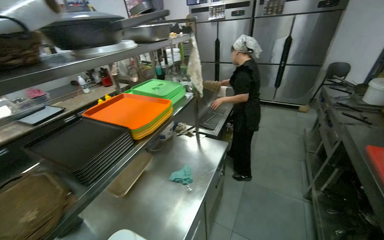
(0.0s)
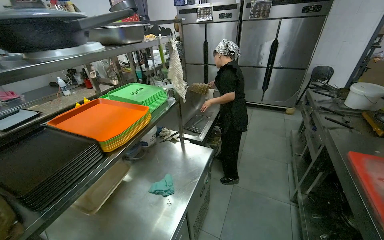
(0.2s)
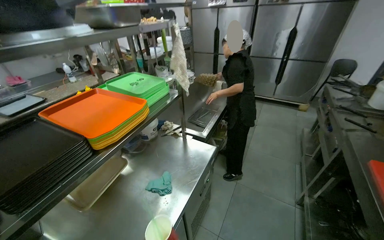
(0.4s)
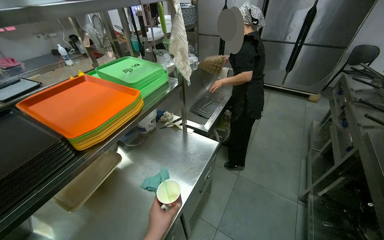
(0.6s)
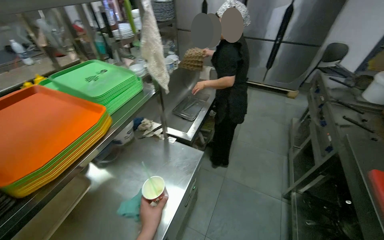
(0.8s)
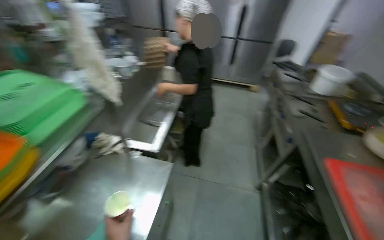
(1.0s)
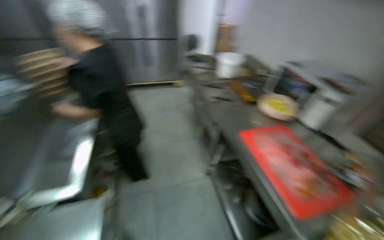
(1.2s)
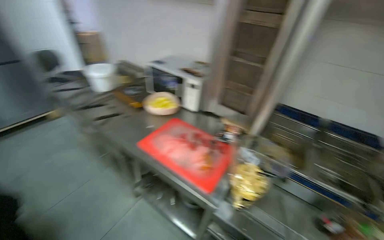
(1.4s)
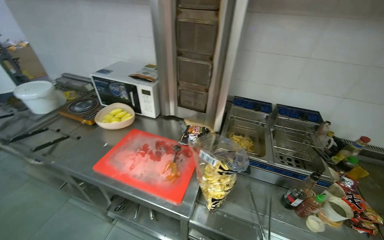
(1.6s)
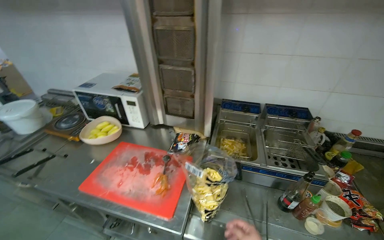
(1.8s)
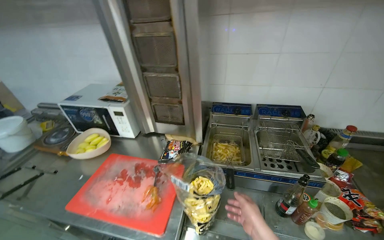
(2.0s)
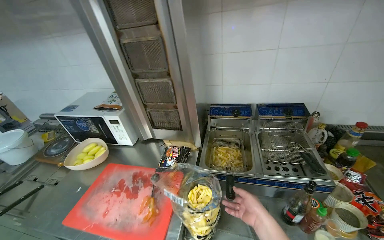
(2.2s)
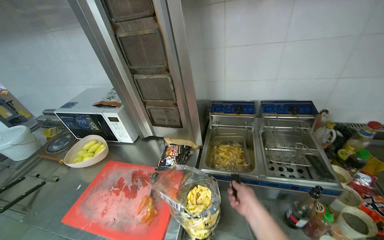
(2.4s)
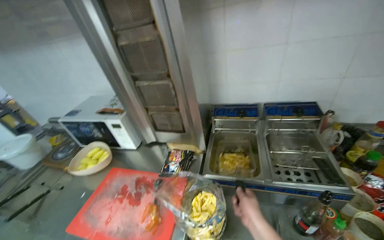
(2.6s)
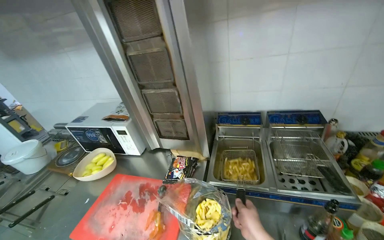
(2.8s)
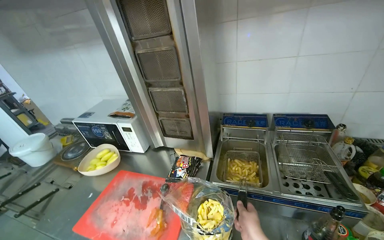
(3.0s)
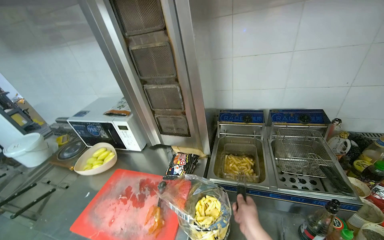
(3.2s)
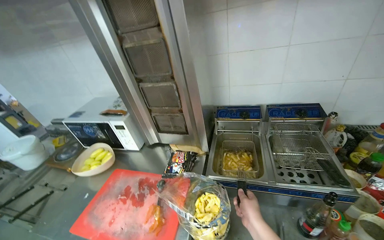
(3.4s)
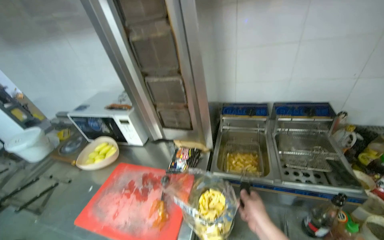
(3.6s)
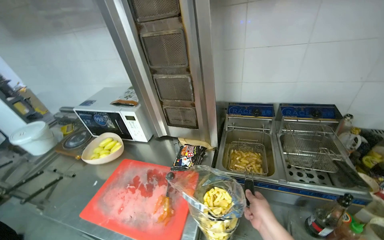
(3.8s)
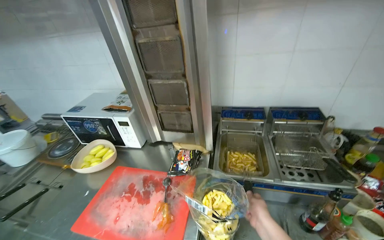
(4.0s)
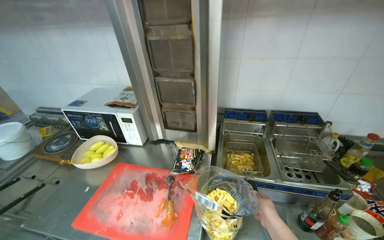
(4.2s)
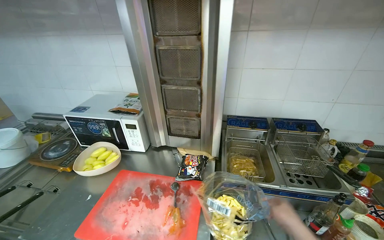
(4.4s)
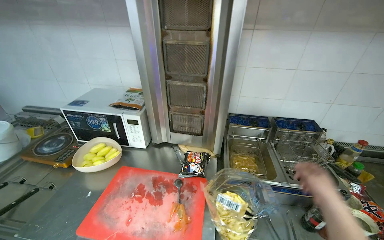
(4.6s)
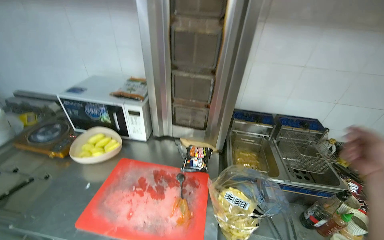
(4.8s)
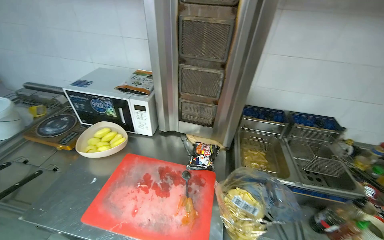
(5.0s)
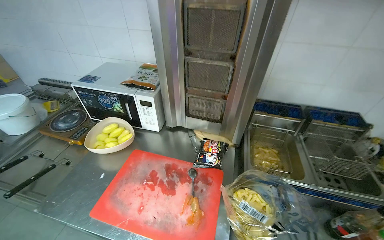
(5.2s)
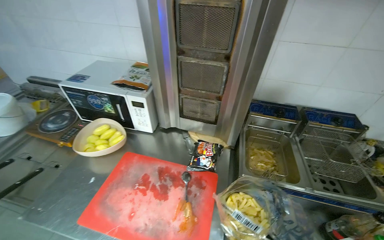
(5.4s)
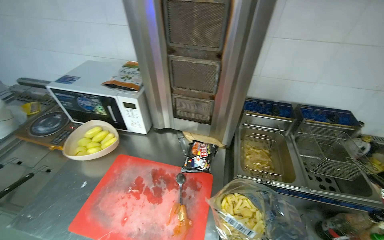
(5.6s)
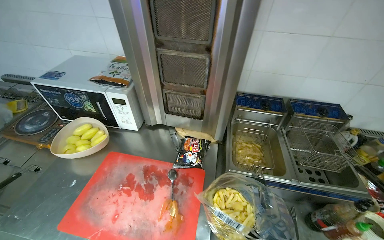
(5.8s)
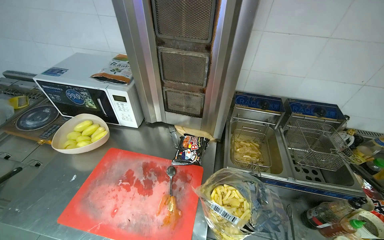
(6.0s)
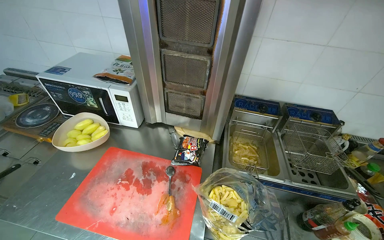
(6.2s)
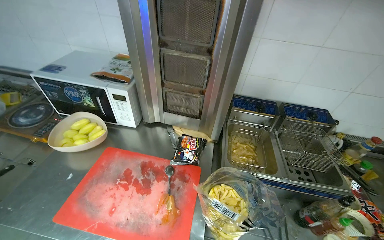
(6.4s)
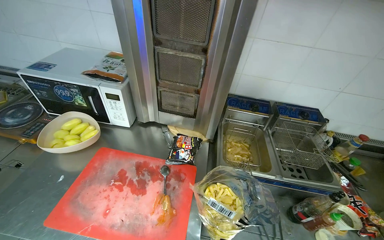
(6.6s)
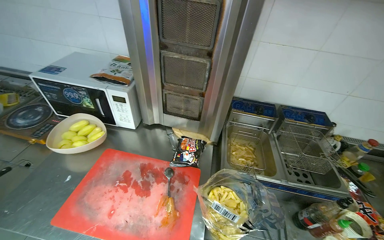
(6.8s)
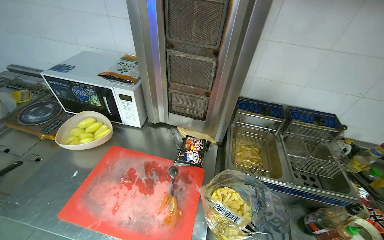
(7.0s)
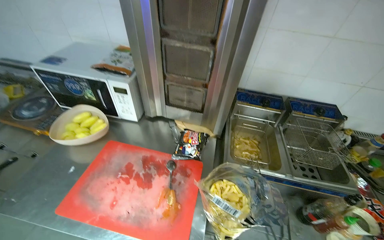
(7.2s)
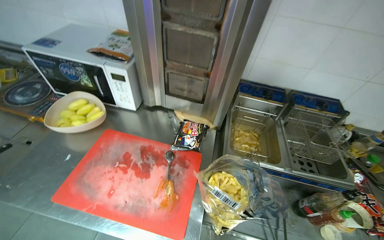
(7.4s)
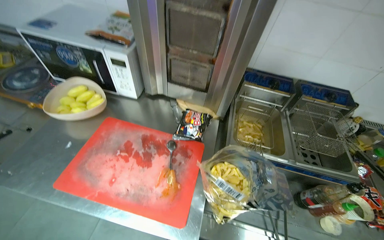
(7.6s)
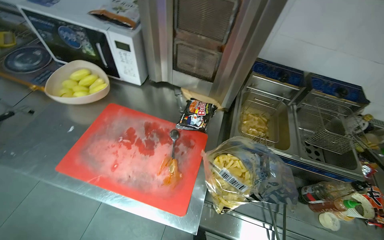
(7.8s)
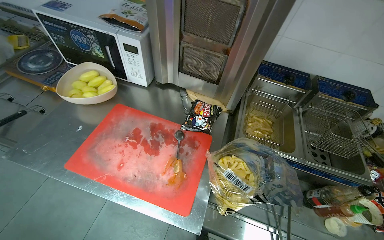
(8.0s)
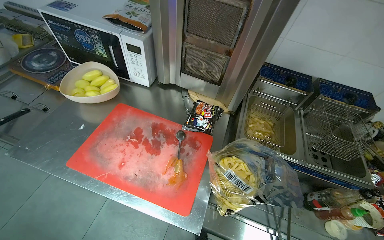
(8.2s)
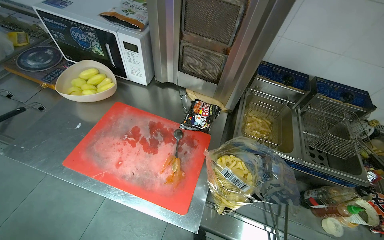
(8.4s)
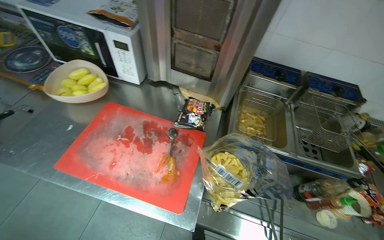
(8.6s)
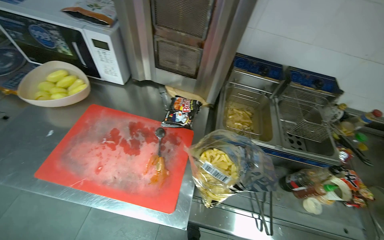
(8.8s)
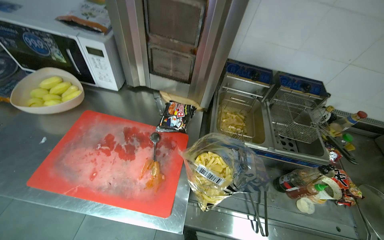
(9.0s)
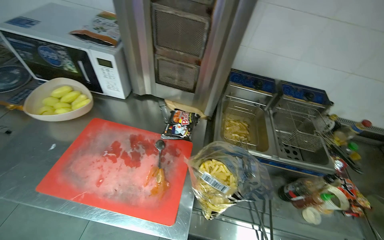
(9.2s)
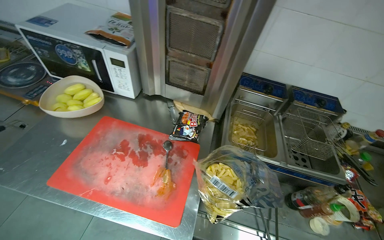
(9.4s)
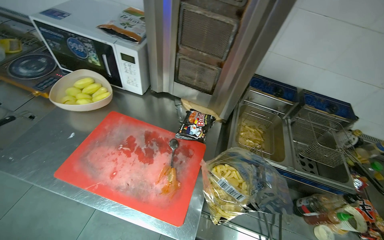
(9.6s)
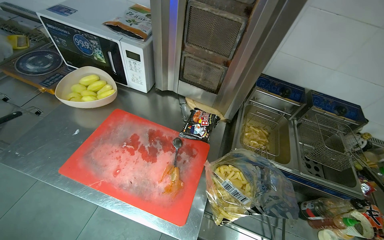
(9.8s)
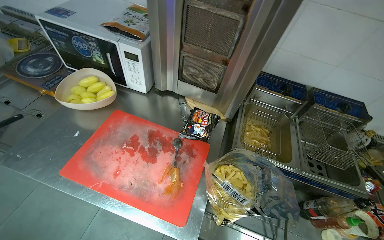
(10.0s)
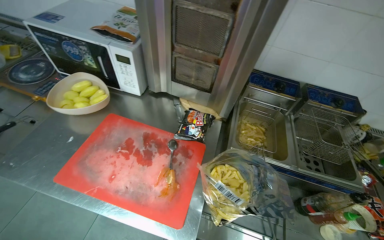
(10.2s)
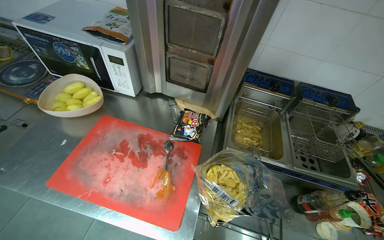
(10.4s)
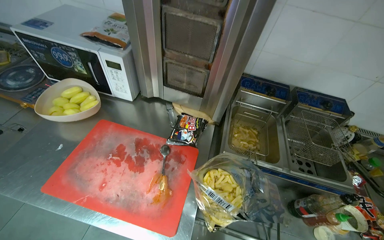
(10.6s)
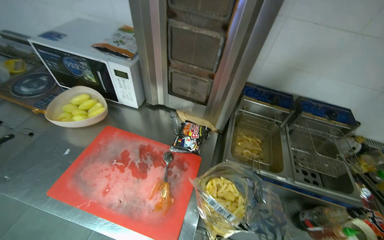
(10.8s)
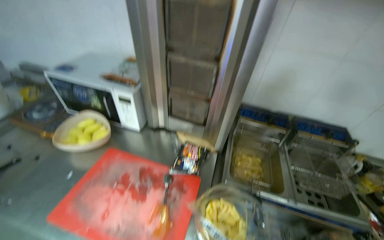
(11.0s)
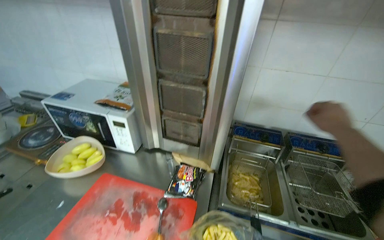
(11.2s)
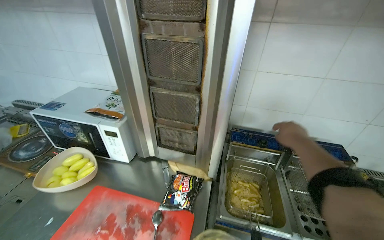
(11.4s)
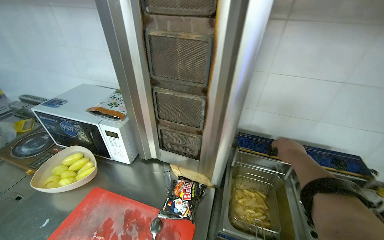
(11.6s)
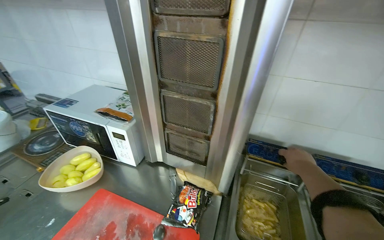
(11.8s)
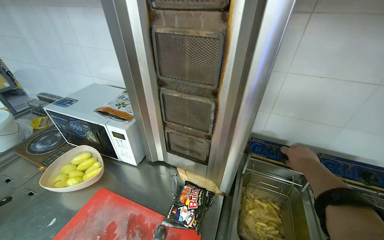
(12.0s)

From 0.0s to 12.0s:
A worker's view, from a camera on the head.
Job: cooking food.
The whole recording: Frying french fries. The worker fries french fries in the deep fryer, shaking the basket and turning off the machine.
From 0.0s to 1.6s: The head travels approximately 60 cm. The wearer's head swings roughly 100 degrees to the right. The camera pitches downward, by roughly 15 degrees.
From 10.4s to 12.0s: The view tilts about 15 degrees upward.

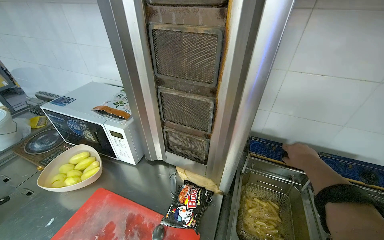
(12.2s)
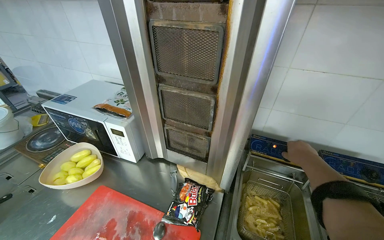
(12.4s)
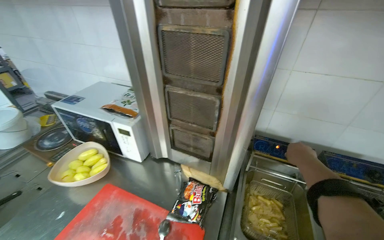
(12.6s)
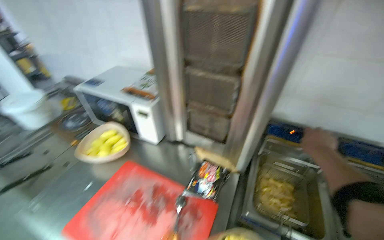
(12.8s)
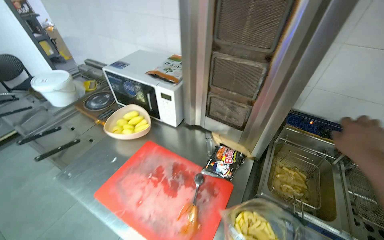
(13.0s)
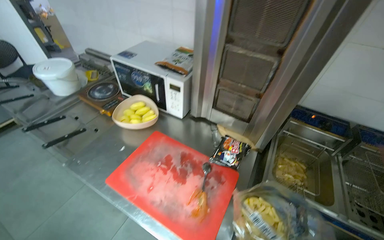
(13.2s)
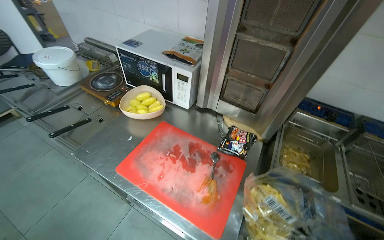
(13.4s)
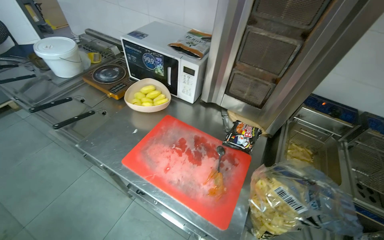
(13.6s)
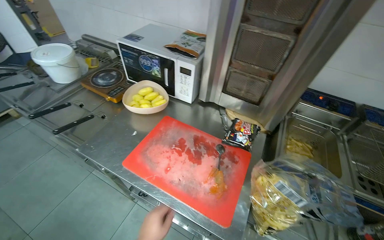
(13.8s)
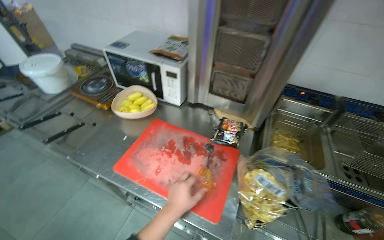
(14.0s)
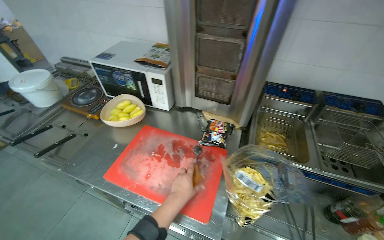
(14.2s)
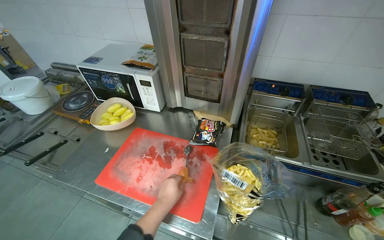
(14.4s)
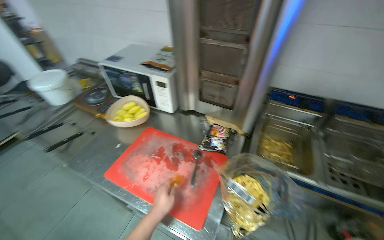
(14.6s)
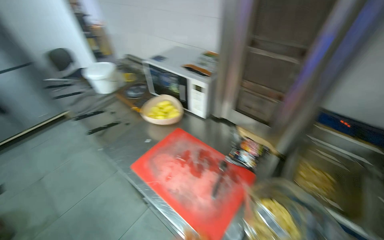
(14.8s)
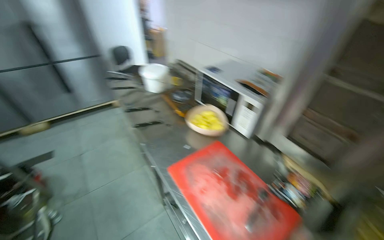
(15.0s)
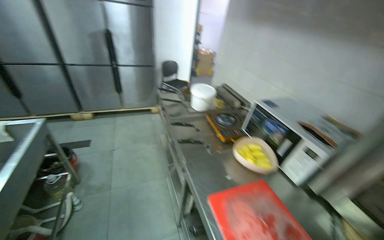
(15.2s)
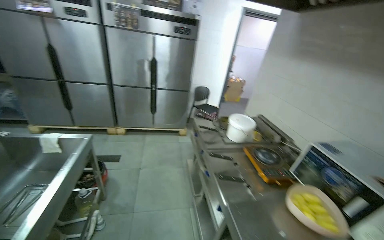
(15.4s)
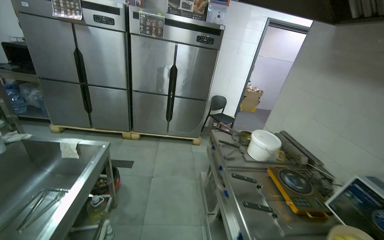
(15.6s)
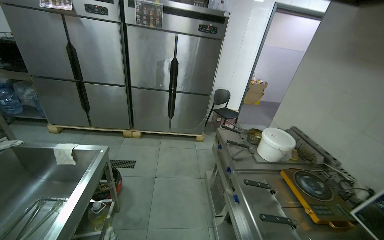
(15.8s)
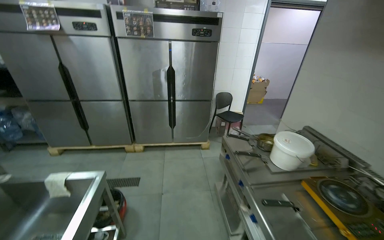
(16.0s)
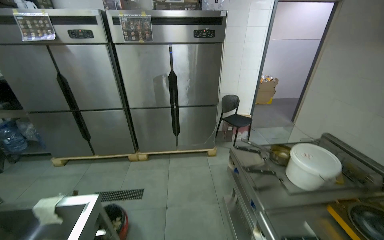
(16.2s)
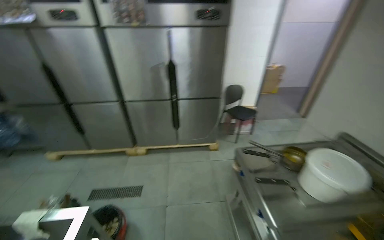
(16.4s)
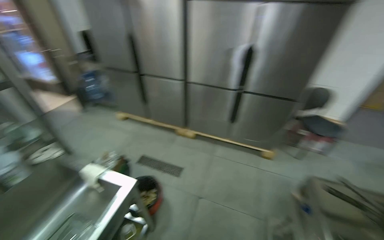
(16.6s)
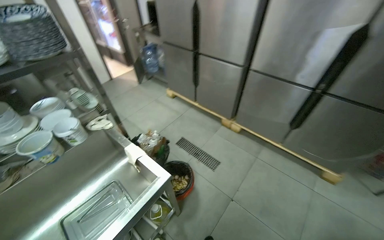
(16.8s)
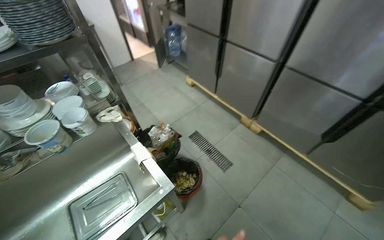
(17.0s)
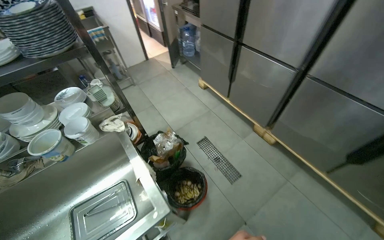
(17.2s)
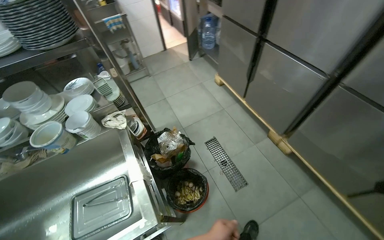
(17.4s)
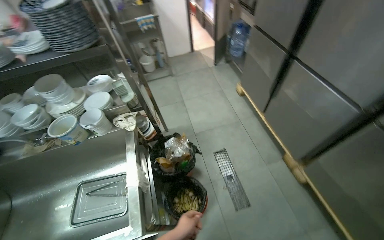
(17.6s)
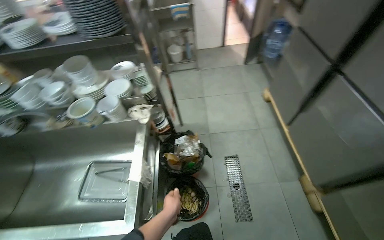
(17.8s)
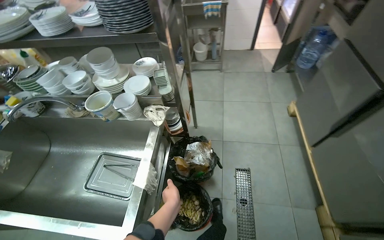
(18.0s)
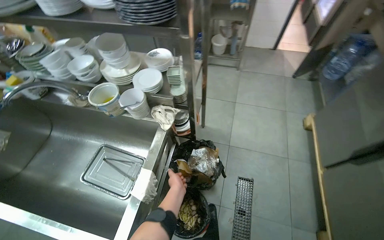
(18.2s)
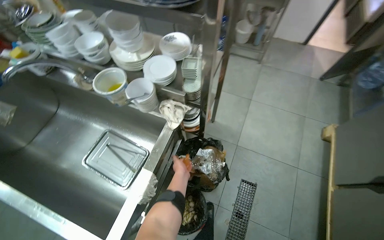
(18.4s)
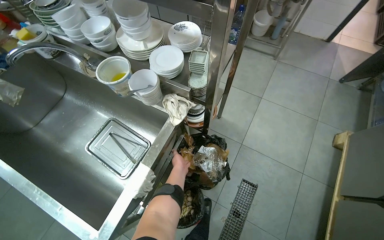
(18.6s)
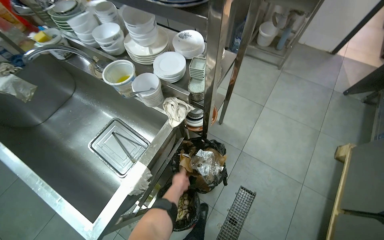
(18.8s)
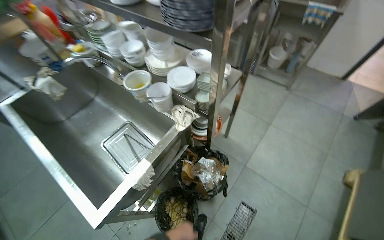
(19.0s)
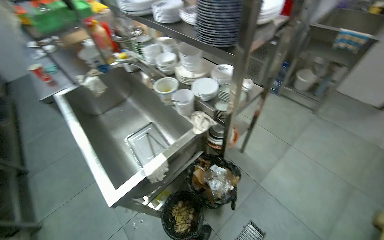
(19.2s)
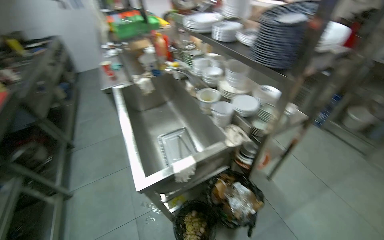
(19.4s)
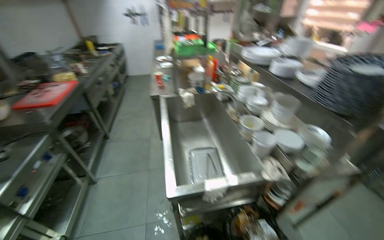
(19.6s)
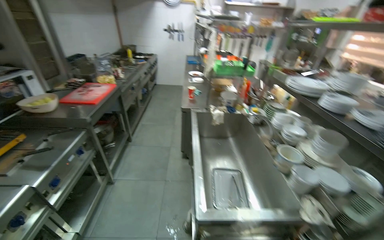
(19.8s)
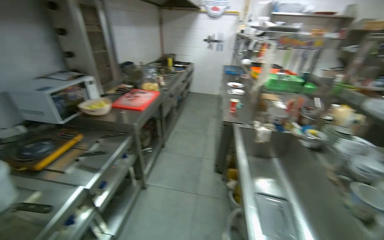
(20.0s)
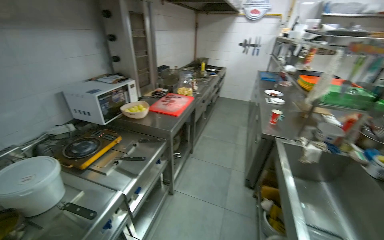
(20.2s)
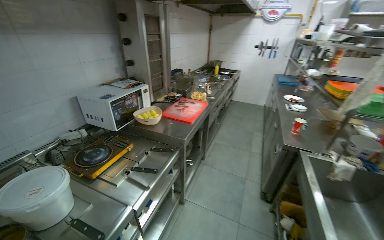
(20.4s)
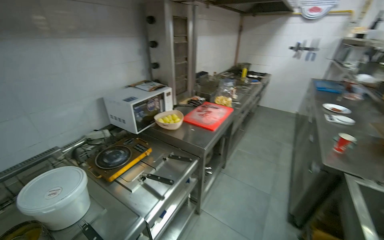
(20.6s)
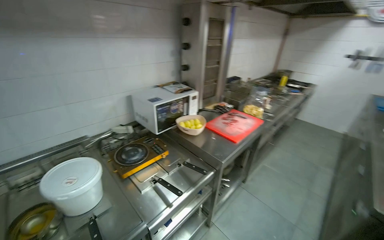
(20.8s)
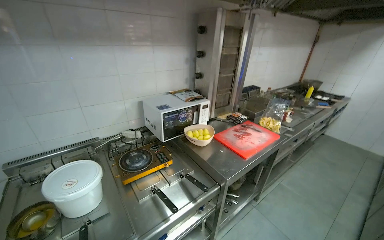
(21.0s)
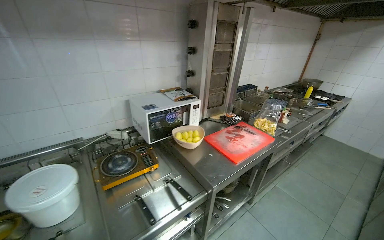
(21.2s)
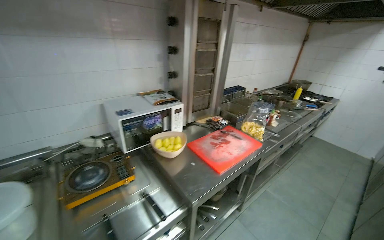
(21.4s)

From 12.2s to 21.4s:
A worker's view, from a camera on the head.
Job: cooking food.
The whole recording: Frying french fries. The worker fries french fries in the deep fryer, shaking the basket and turning off the machine.
From 13.8s to 15.2s: The head rotates about 45 degrees to the left. The view tilts approximately 15 degrees upward.
From 15.2s to 16.8s: The camera travels some 1 m. The head rotates about 60 degrees to the left.
From 16.8s to 18.4s: The head travels some 70 cm. The wearer looks some 70 degrees further to the left. The wearer looks some 25 degrees further downward.
From 18.4s to 19.8s: The wearer moves roughly 40 cm. The wearer's head swings roughly 70 degrees to the left. The view tips upward by some 25 degrees.
From 19.8s to 21.4s: The wearer moves some 90 cm. The wearer looks roughly 55 degrees further to the left.
